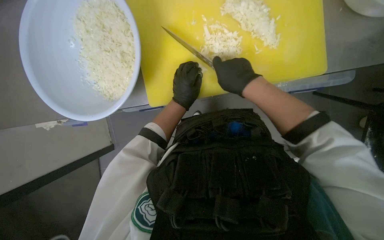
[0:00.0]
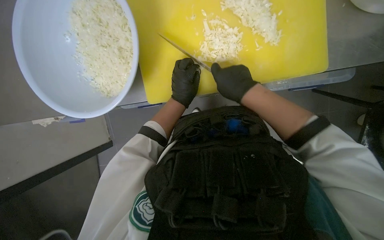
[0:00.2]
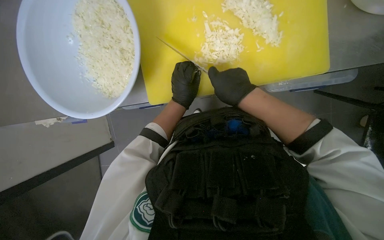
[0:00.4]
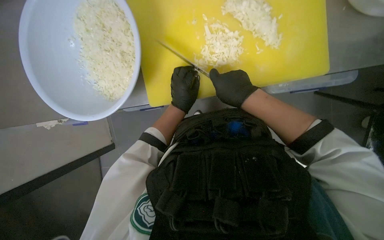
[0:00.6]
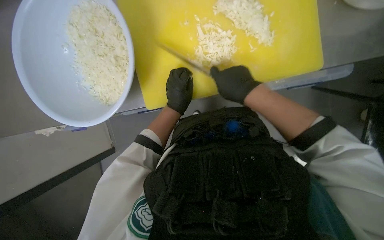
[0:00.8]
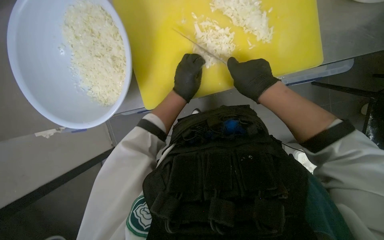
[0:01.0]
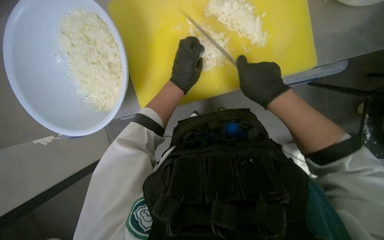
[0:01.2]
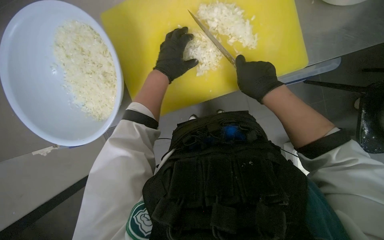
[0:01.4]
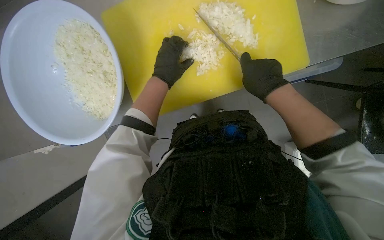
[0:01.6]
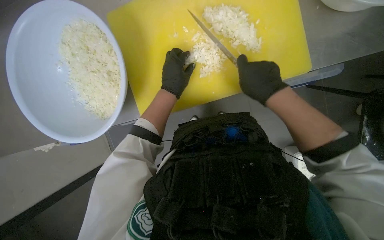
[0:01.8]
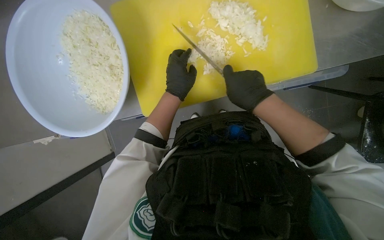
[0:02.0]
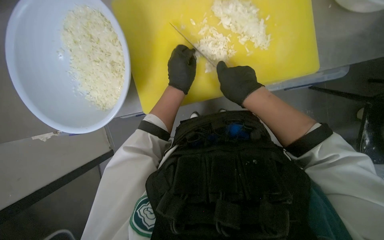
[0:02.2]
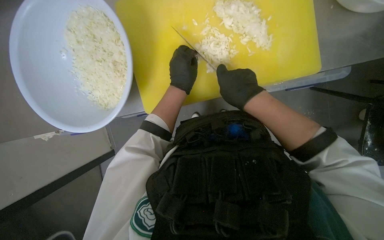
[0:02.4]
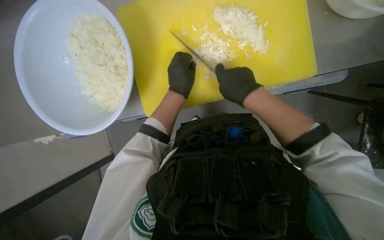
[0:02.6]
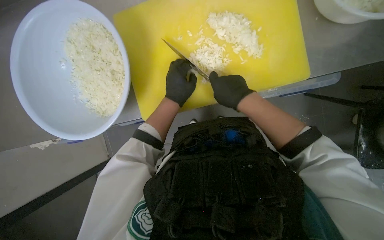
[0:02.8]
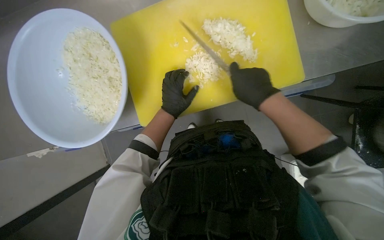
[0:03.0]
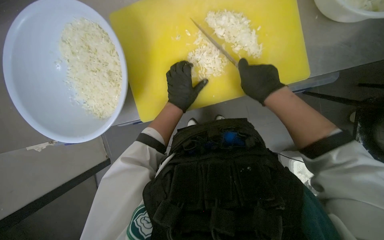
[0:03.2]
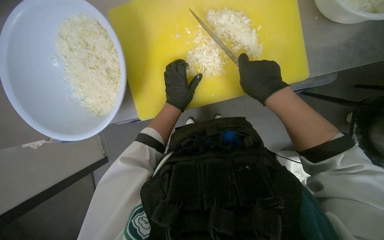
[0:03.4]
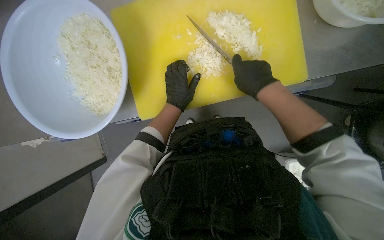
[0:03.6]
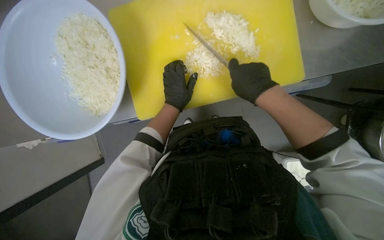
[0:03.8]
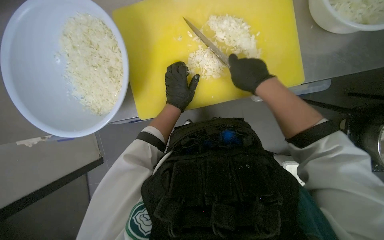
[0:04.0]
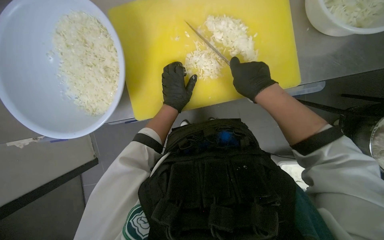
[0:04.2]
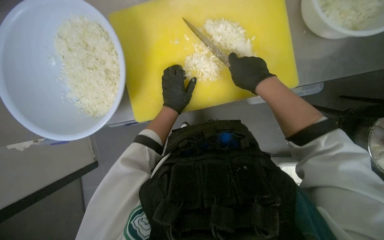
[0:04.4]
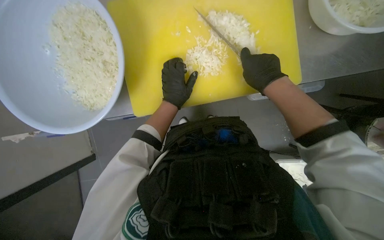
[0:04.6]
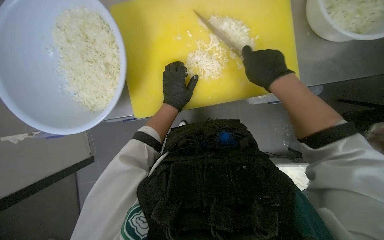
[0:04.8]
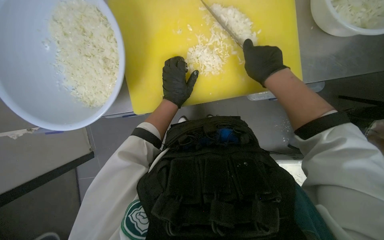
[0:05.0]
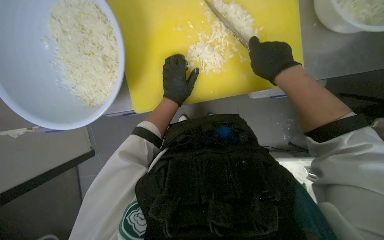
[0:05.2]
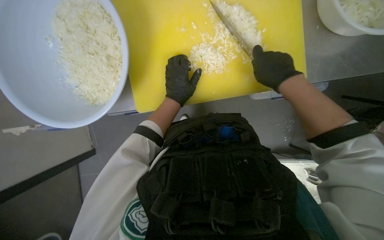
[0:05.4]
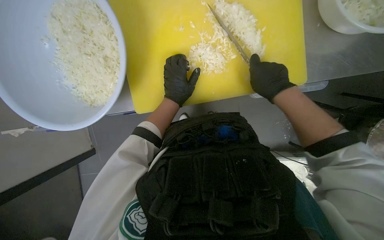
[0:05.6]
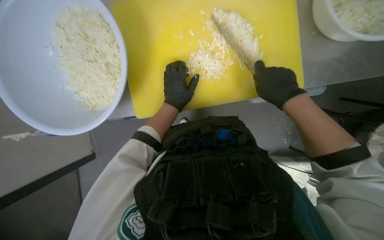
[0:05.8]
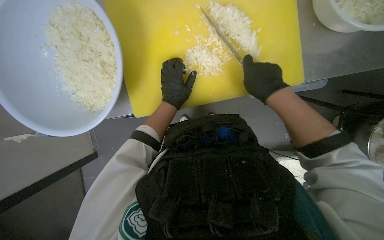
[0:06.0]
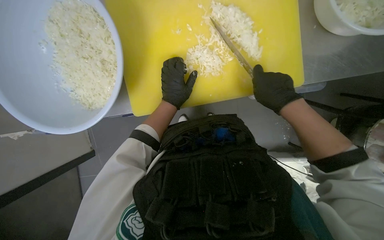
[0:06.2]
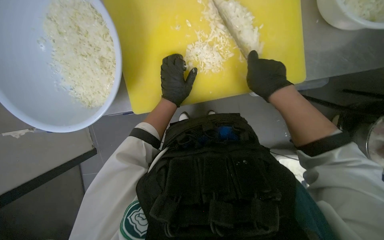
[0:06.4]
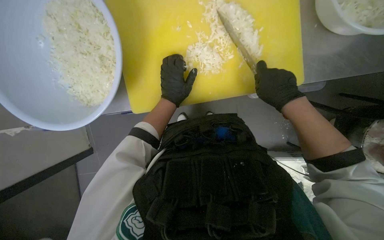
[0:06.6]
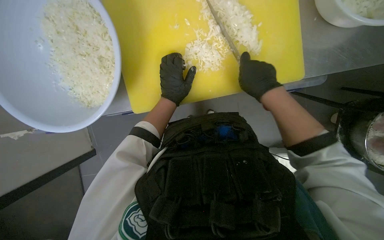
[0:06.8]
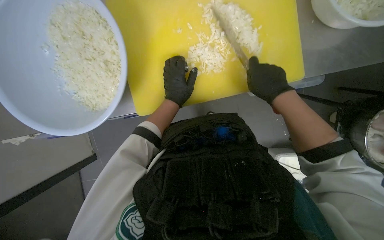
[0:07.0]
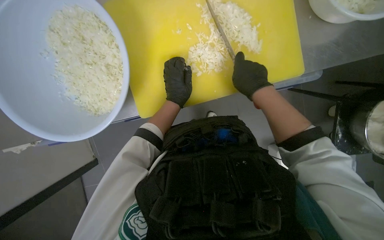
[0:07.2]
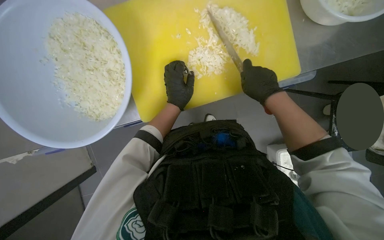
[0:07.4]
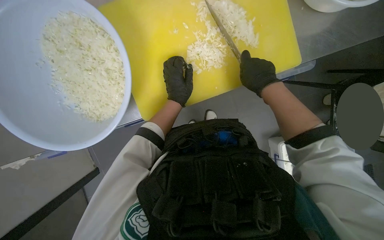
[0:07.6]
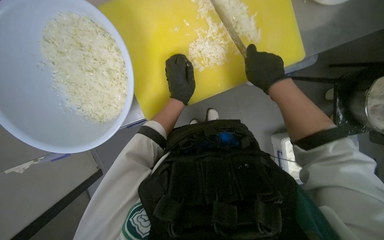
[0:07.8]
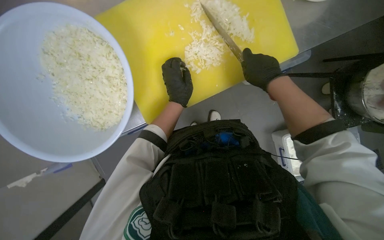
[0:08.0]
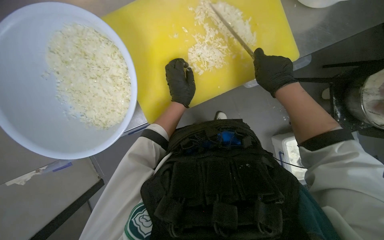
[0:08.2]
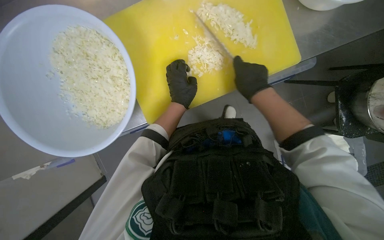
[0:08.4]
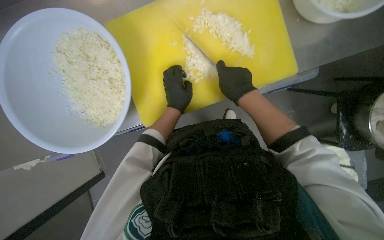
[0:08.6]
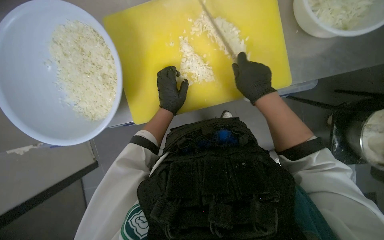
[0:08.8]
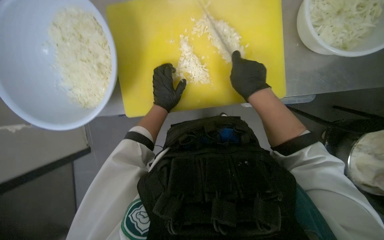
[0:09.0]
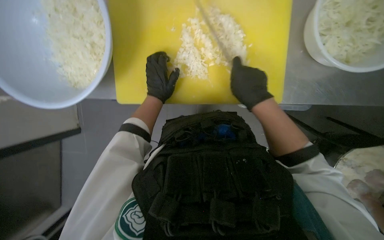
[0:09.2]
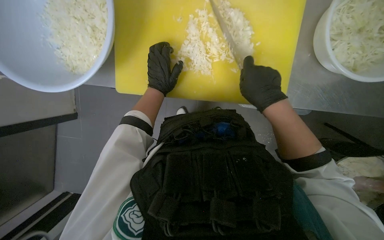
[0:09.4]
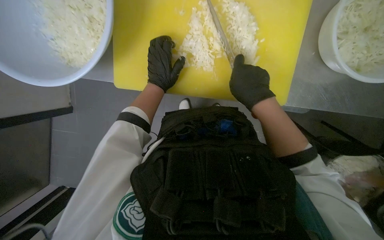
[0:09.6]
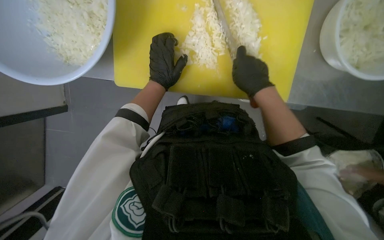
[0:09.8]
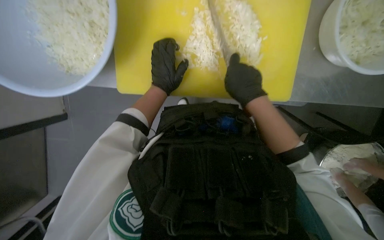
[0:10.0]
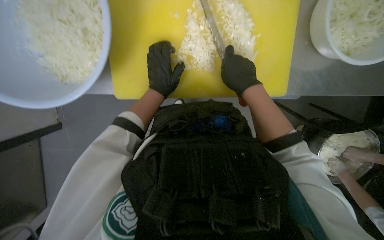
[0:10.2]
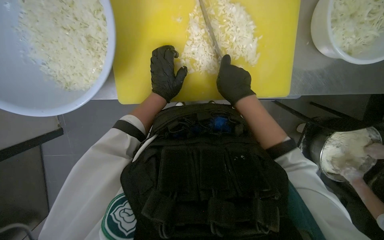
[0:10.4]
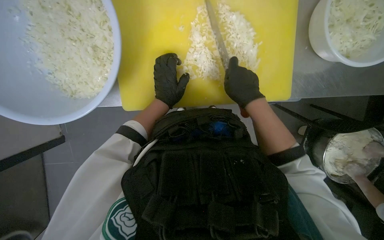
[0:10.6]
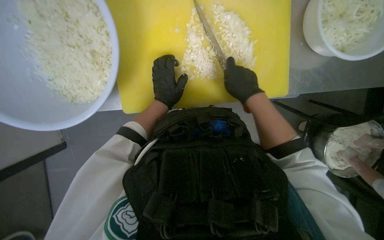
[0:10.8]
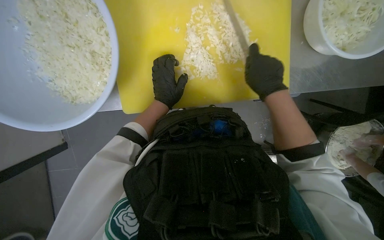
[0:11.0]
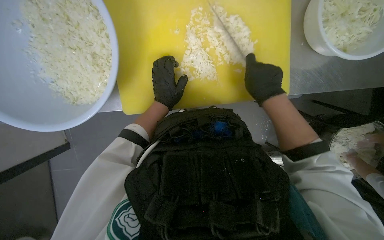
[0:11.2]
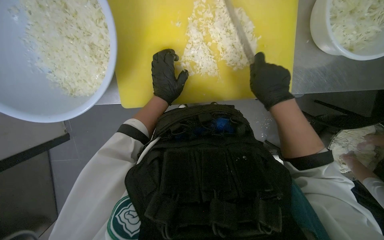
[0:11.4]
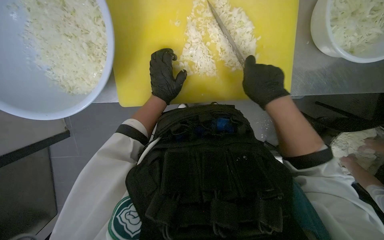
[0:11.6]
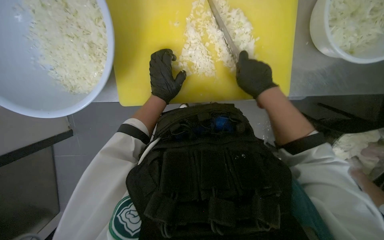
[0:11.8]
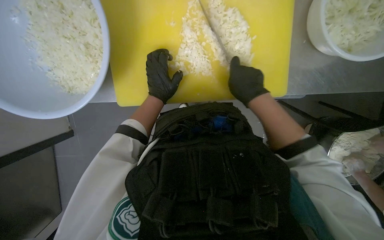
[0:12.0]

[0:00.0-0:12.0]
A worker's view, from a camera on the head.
Job: preparing food.
The whole recording: Chopping onions. The worker chops another piece of onion on the yellow cutting board.
0:00.0 to 0:01.6: The left hand heads up the picture, covering about 10 cm. Meanwhile the right hand travels to the right by about 10 cm.
0:01.6 to 0:09.0: The hands work in one place, with small movements.
0:10.4 to 0:12.0: The hands stay close to where they were, moving slightly.

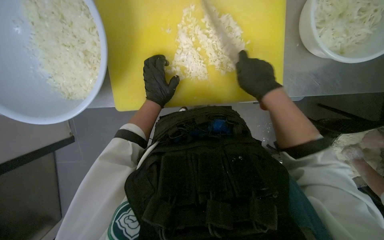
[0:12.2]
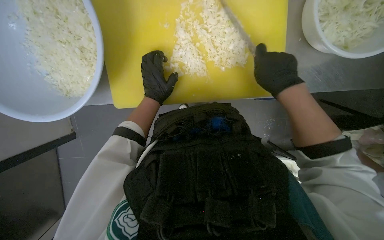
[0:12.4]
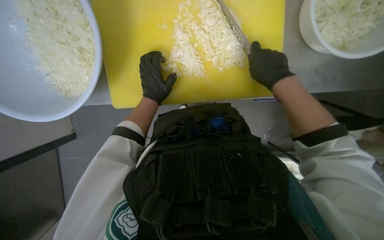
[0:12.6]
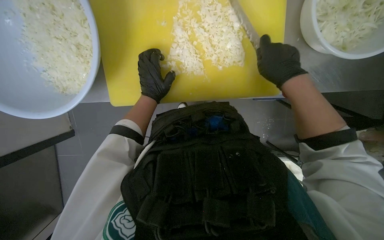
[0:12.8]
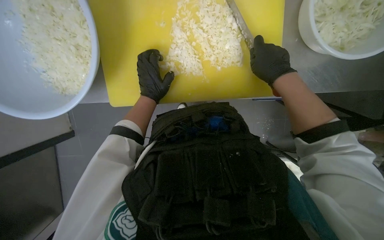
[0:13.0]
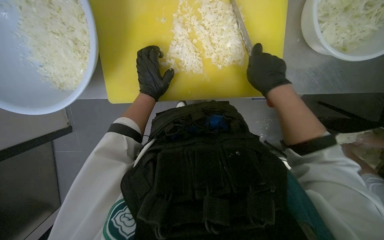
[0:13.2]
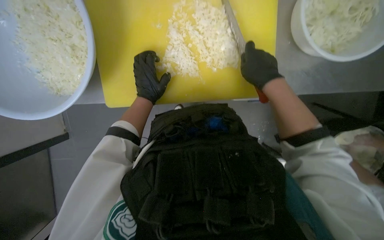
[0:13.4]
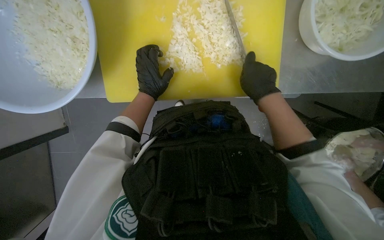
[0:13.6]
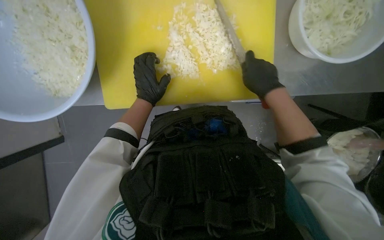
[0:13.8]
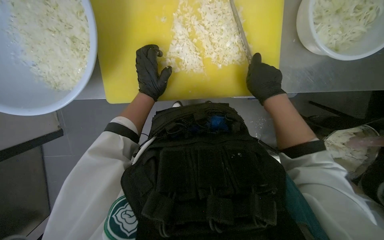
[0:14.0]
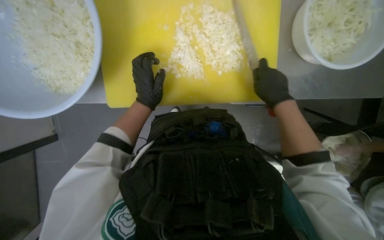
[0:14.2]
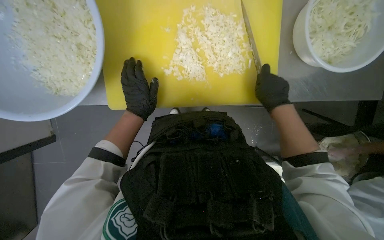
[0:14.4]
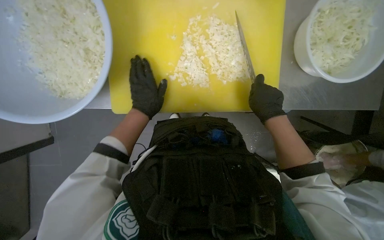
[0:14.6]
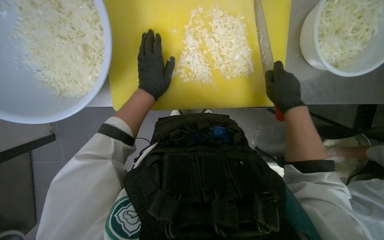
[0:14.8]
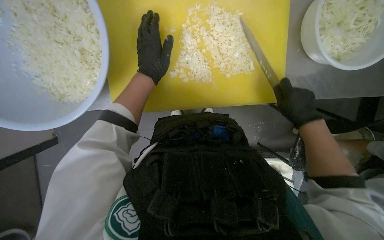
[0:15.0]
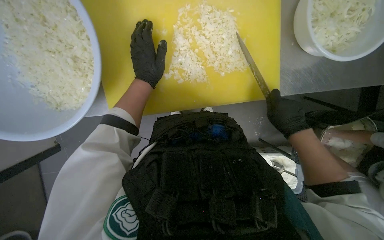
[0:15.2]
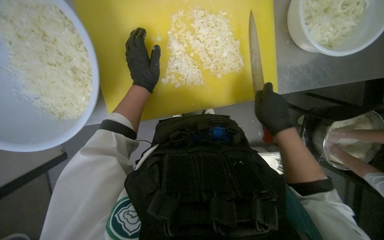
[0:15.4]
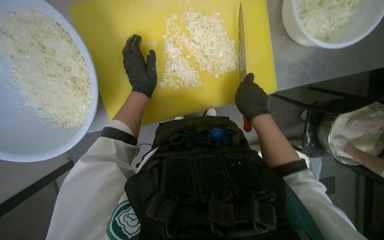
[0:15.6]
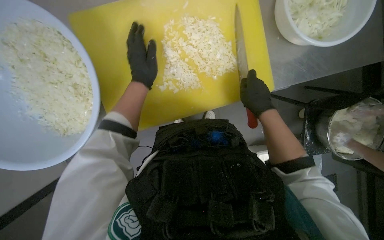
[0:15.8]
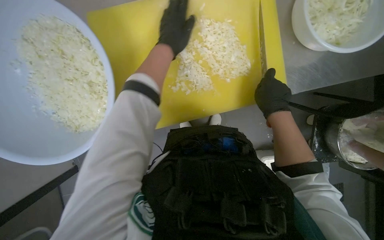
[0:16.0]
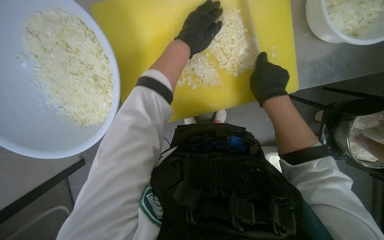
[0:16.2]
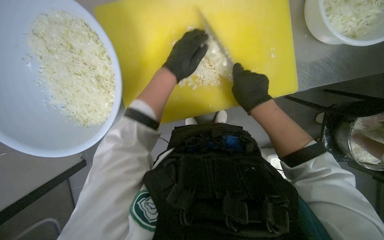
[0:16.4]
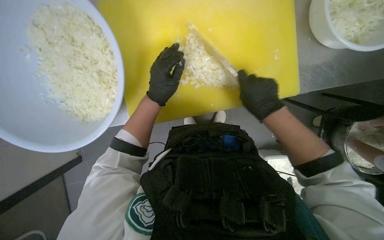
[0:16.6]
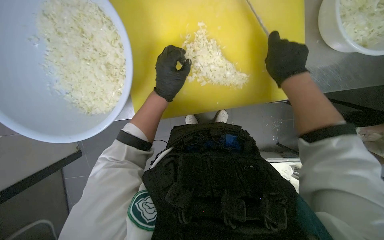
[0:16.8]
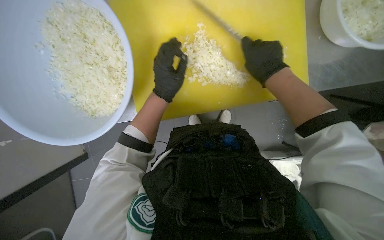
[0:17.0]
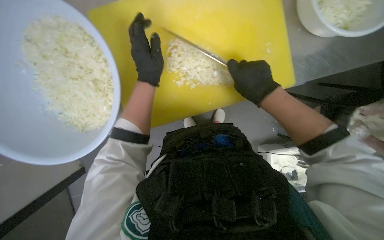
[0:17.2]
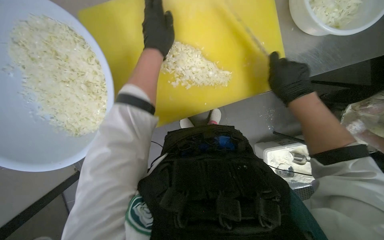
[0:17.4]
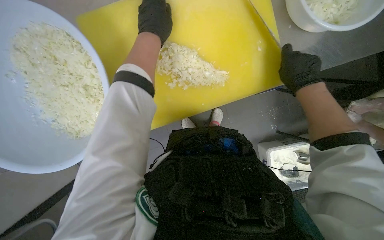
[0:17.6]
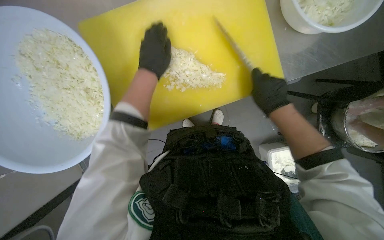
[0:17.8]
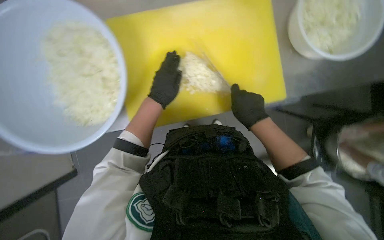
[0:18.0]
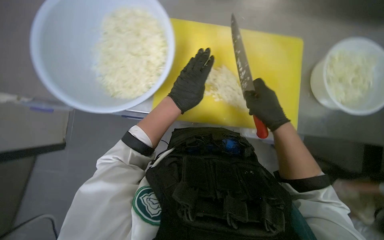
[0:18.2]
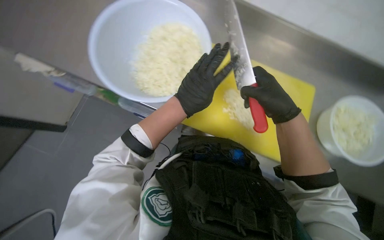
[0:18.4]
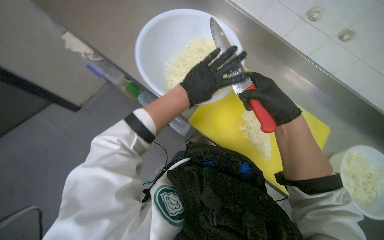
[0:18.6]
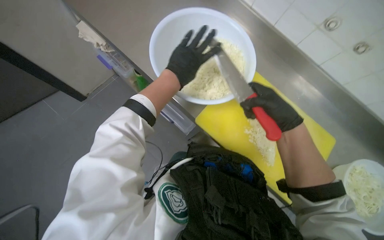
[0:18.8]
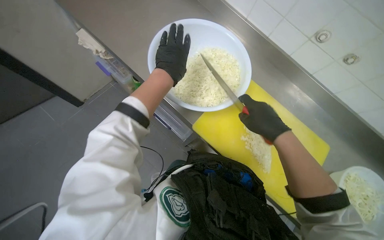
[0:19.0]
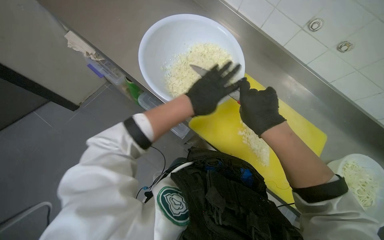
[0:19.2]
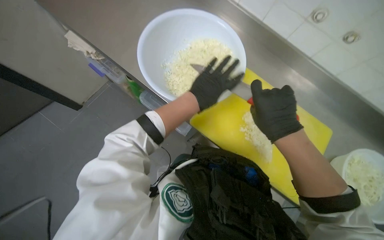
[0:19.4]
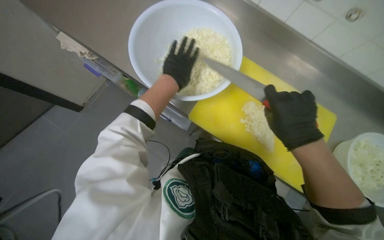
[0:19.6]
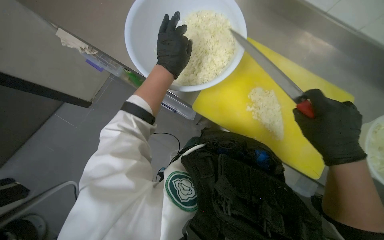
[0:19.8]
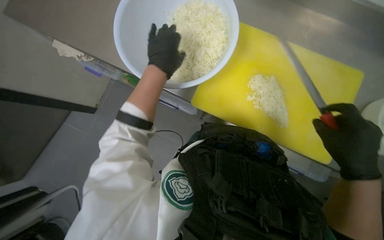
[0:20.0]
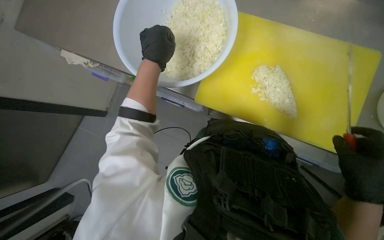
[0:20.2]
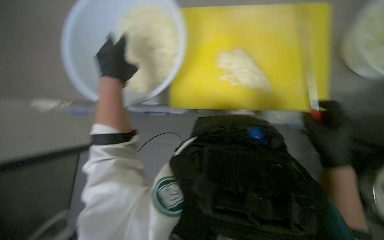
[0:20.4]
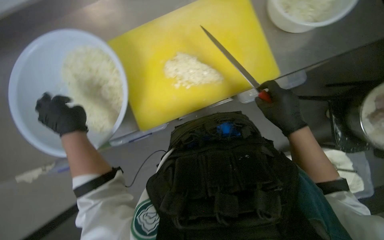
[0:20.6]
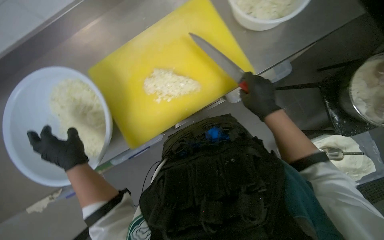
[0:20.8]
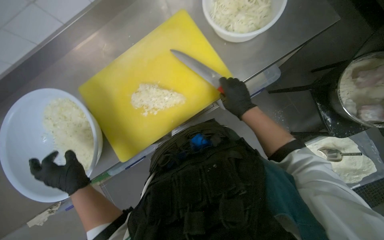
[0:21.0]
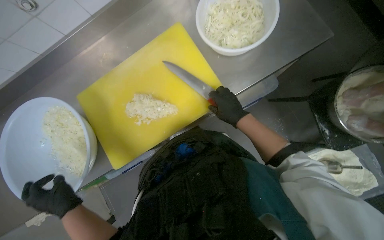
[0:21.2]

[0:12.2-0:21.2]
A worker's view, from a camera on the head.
Job: preparing food.
The whole recording: Chopping onions. The worker chops another piece of onion on the yellow cutting board.
0:12.2 to 0:13.8: The hands work in one place, with small movements.
0:13.8 to 0:15.2: The right hand is displaced down the picture by some 10 cm, while the left hand goes about 10 cm up the picture.
0:15.2 to 0:16.6: The right hand is displaced to the left by roughly 15 cm.
0:16.6 to 0:18.2: The left hand reaches roughly 20 cm up the picture, then returns.
0:18.2 to 0:19.8: The left hand goes up and down the picture, about 10 cm each way, reversing 2 times, while the right hand goes about 15 cm nearer to the camera and down the picture.
0:19.8 to 0:21.2: The scene turns approximately 45 degrees counterclockwise in the picture.
